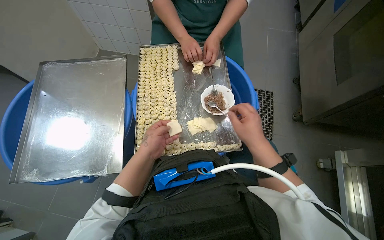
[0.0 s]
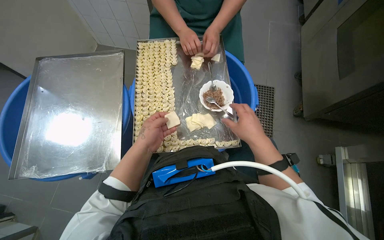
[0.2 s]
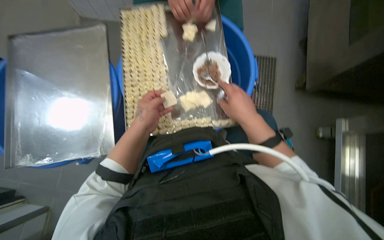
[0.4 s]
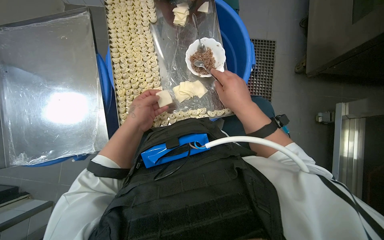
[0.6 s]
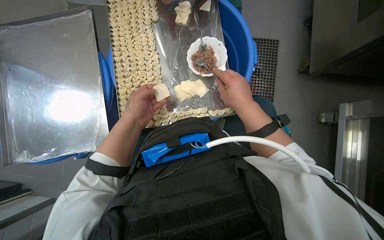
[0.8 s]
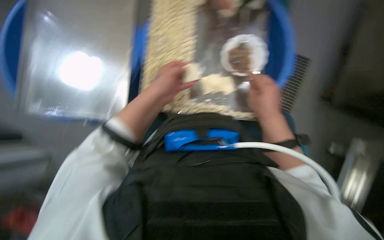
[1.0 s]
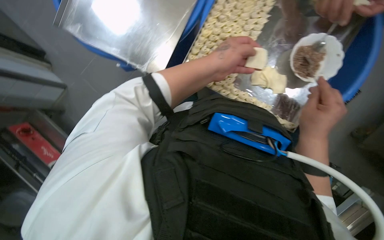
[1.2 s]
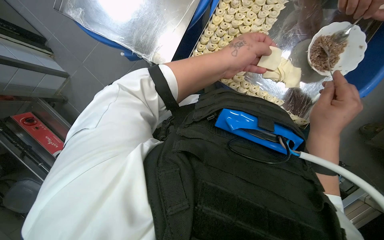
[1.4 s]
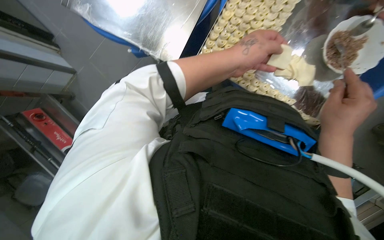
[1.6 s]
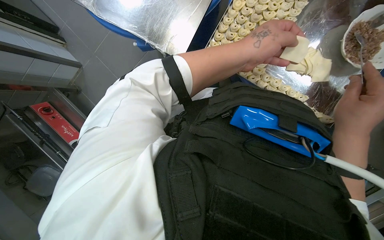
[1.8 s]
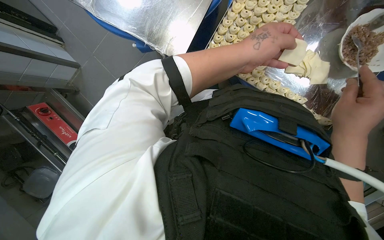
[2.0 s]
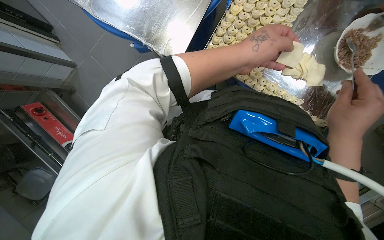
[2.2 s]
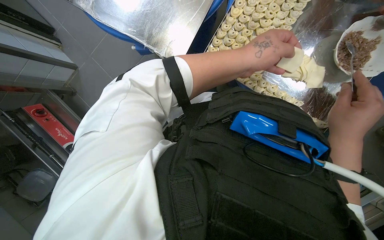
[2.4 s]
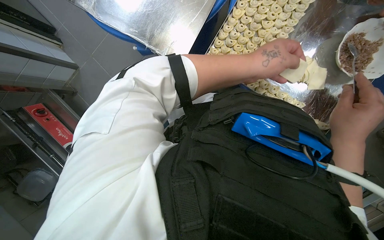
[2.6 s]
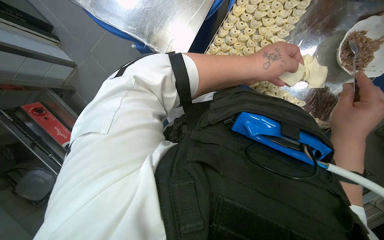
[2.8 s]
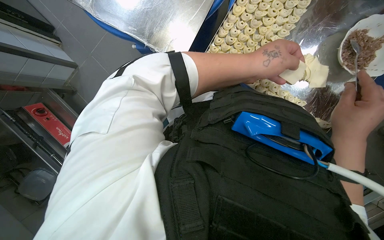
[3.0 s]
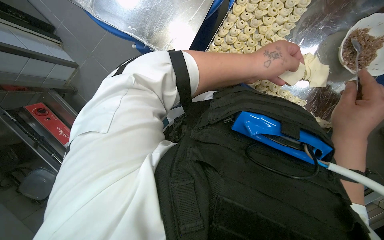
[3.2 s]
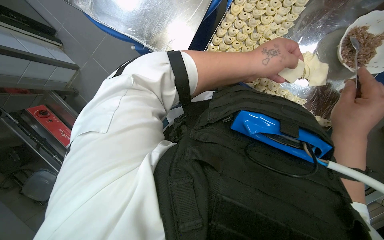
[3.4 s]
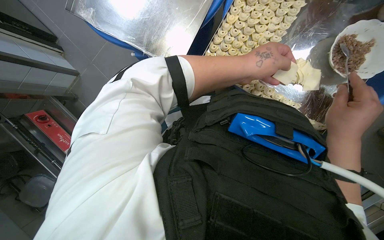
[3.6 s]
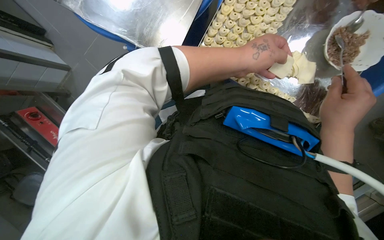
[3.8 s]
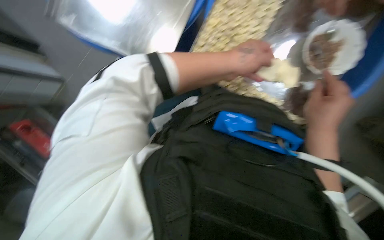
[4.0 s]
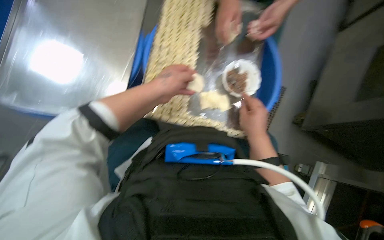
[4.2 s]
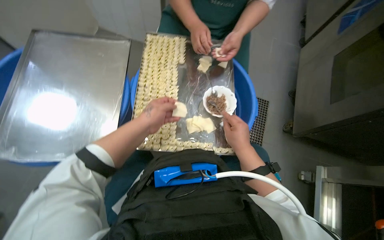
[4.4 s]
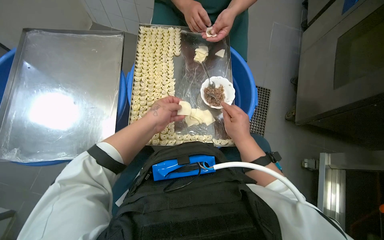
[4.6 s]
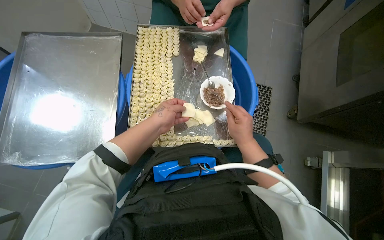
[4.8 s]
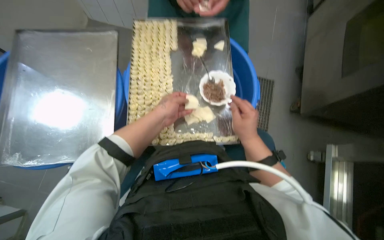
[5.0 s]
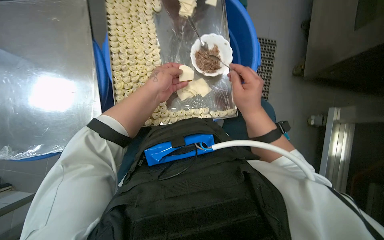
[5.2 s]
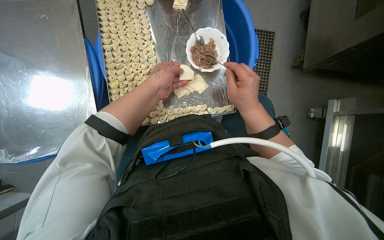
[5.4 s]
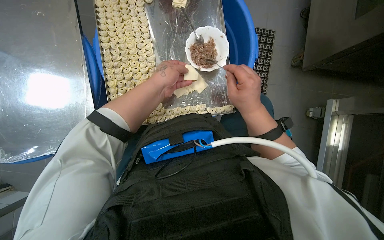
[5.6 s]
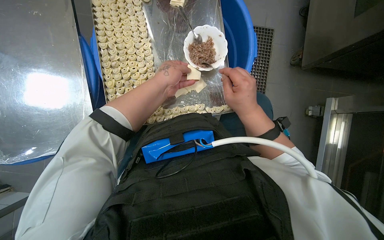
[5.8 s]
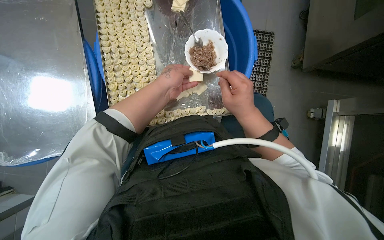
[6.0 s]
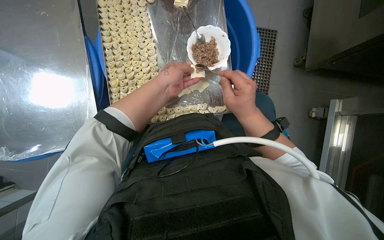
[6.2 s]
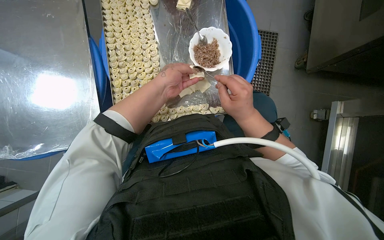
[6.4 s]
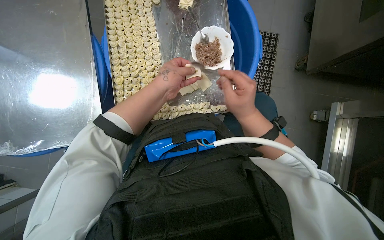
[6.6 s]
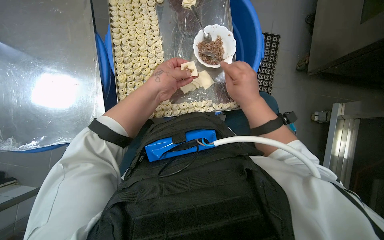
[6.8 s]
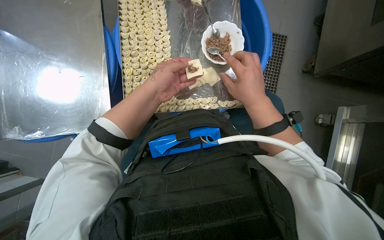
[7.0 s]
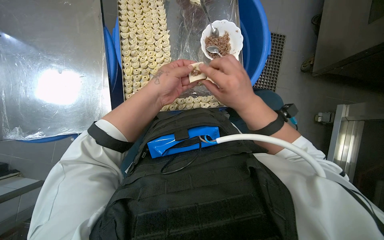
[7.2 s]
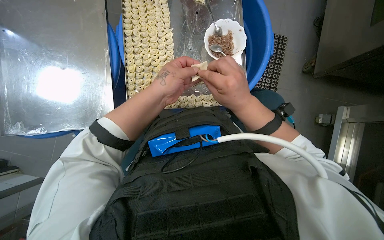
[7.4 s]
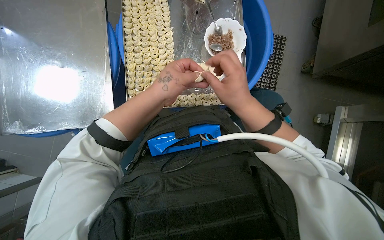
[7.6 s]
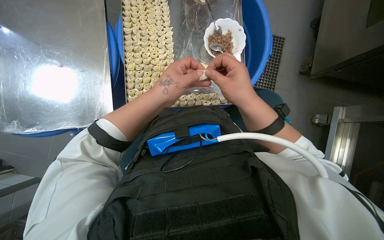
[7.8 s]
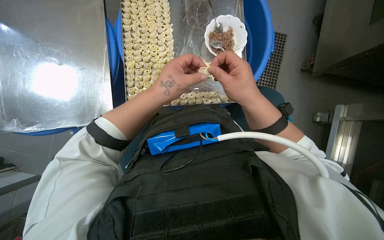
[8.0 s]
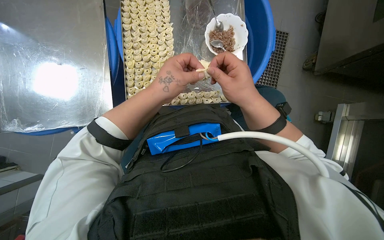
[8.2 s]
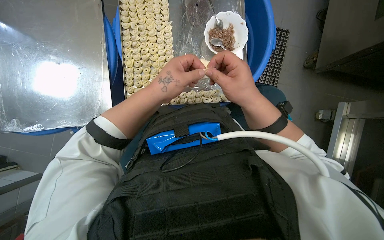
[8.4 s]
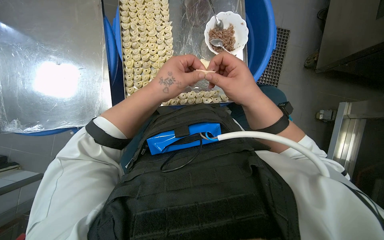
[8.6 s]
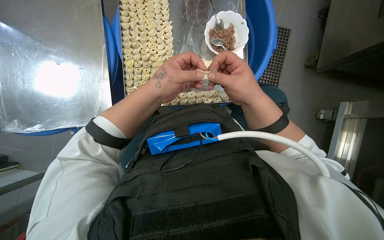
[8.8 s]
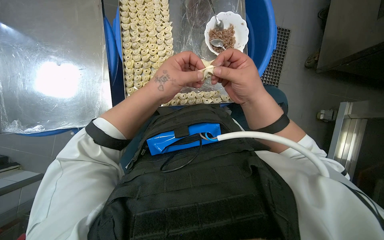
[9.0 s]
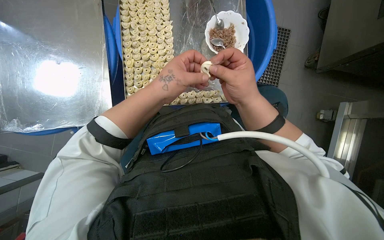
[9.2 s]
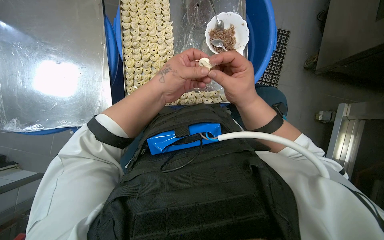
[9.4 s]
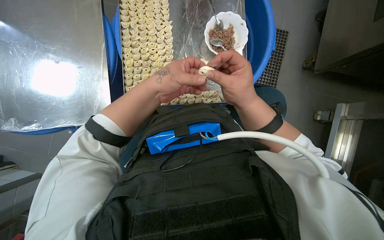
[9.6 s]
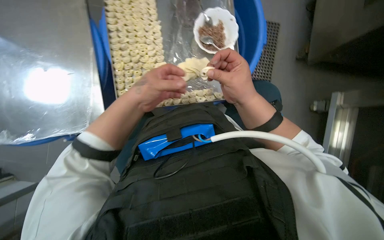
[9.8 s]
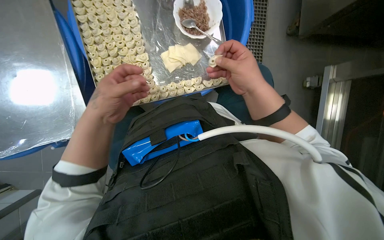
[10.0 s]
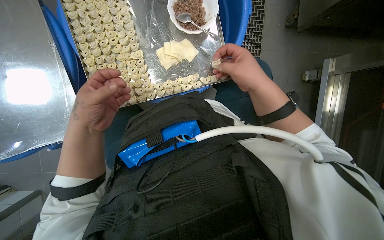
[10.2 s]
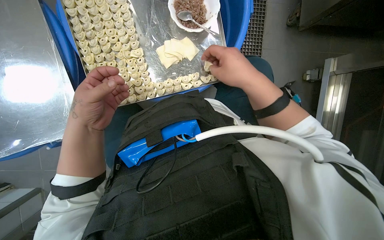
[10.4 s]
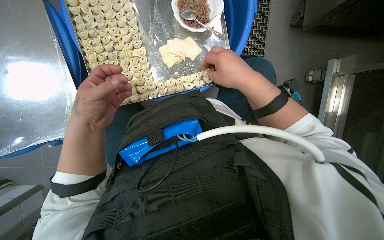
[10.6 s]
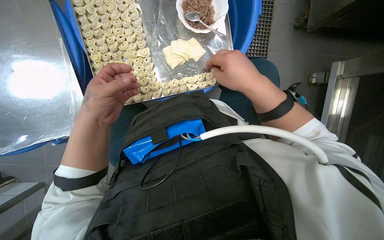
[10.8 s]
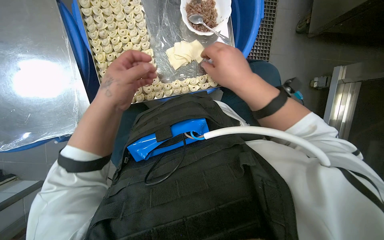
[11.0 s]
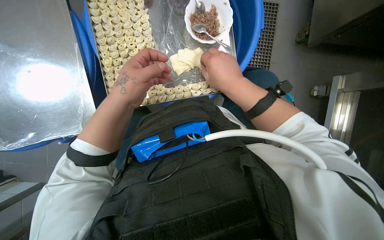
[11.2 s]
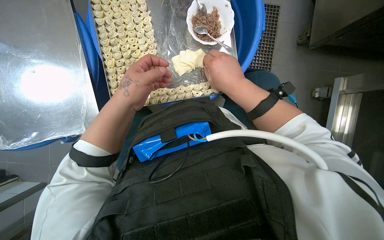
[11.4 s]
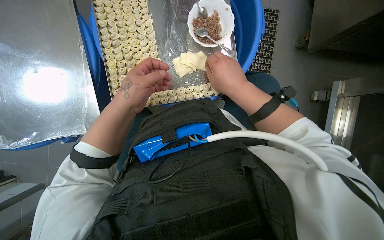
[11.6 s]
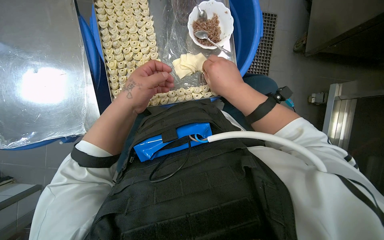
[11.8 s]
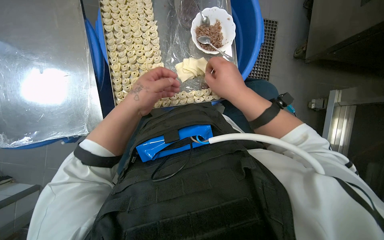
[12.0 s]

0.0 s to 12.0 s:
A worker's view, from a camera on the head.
Job: preparing food.
The whole recording: Filling dough pieces with meat. The worker continues to fill dough pieces with meat and shape them before placing them on a tray.
0.0 to 1.6 s: The camera pitches downward, by some 30 degrees. Everything in view rotates roughly 35 degrees clockwise.
1.6 to 3.0 s: The hands stay close to where they were, moving slightly.
3.0 to 4.4 s: The head turns to the right by about 35 degrees. The camera pitches upward, by roughly 25 degrees.
4.4 to 6.0 s: The wearer looks roughly 15 degrees further downward. The left hand shifts some 10 cm to the right.
6.0 to 7.6 s: The left hand moves nearer to the camera, roughly 10 cm.
7.6 to 9.0 s: The hands work in one place, with small movements.
9.0 to 10.4 s: The left hand travels to the left by about 10 cm.
10.4 to 12.0 s: The hands make small movements and keep their place.

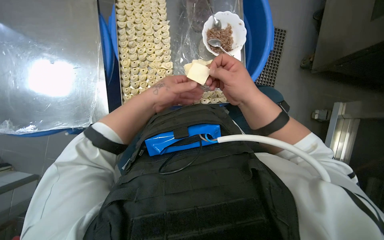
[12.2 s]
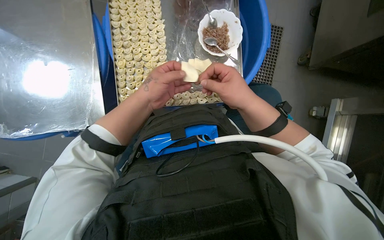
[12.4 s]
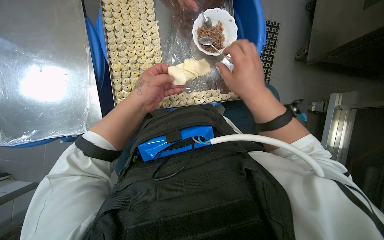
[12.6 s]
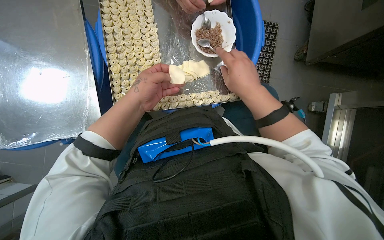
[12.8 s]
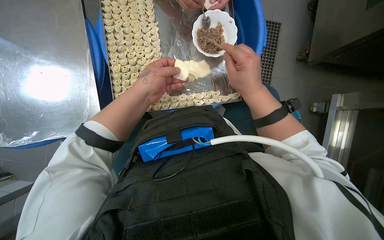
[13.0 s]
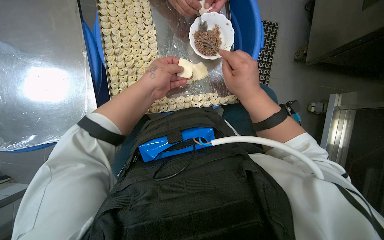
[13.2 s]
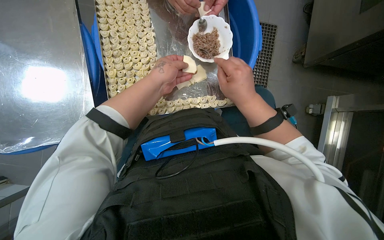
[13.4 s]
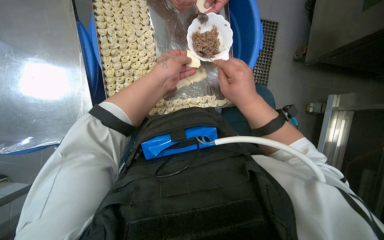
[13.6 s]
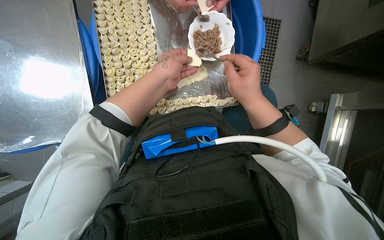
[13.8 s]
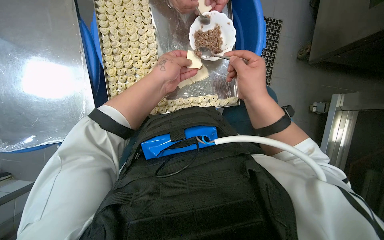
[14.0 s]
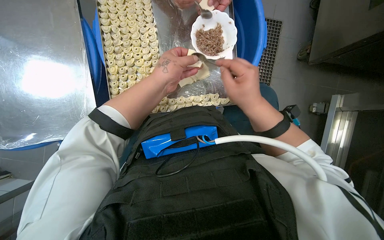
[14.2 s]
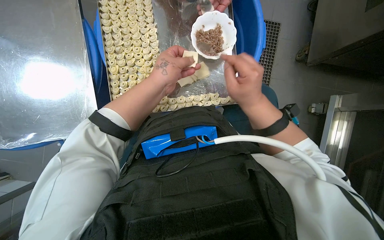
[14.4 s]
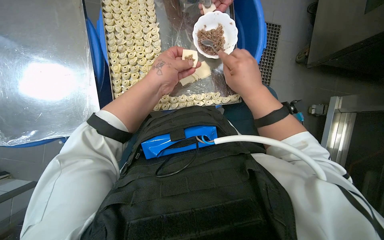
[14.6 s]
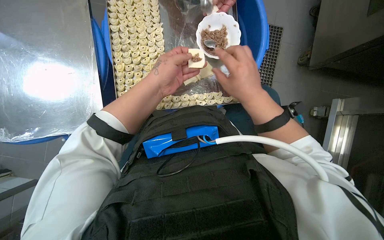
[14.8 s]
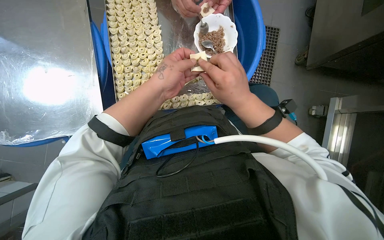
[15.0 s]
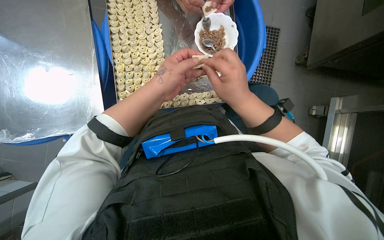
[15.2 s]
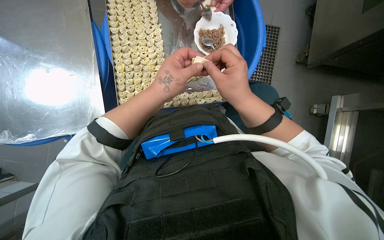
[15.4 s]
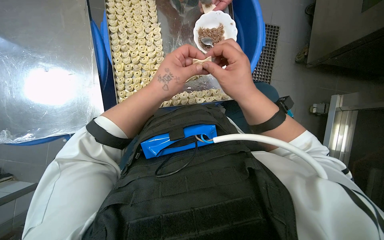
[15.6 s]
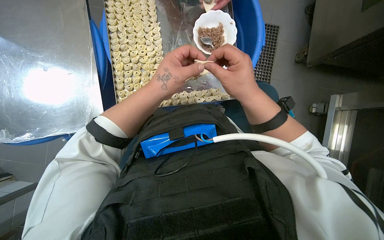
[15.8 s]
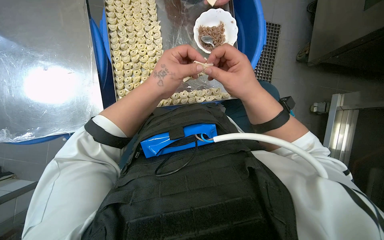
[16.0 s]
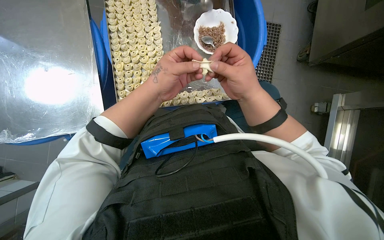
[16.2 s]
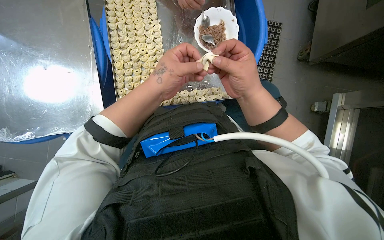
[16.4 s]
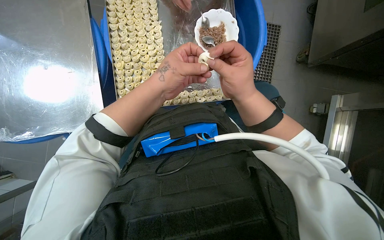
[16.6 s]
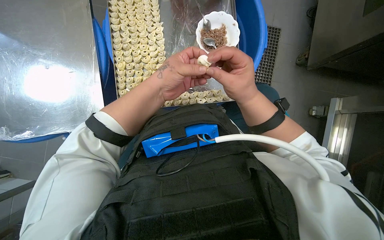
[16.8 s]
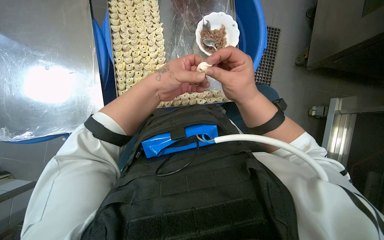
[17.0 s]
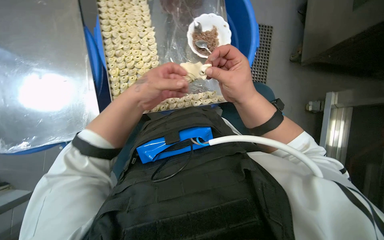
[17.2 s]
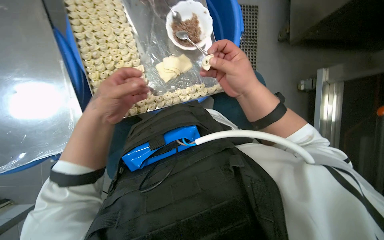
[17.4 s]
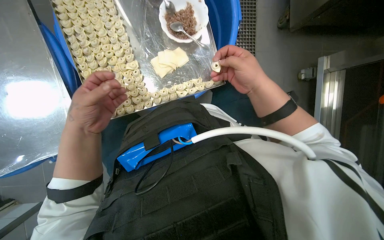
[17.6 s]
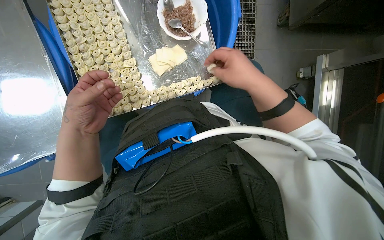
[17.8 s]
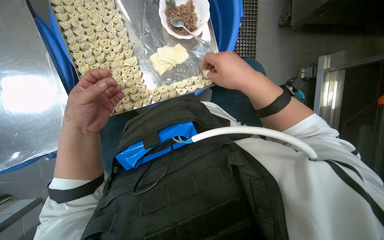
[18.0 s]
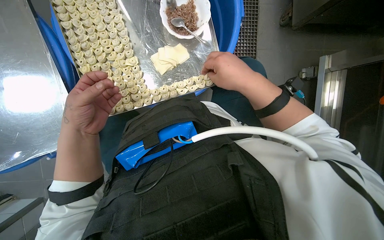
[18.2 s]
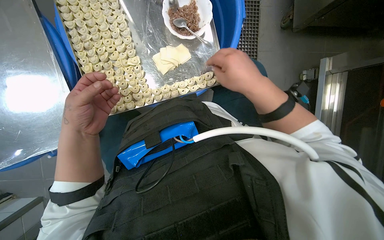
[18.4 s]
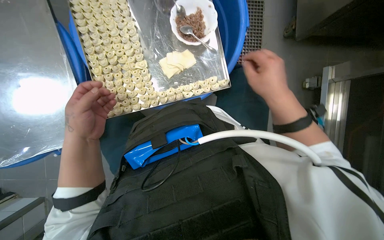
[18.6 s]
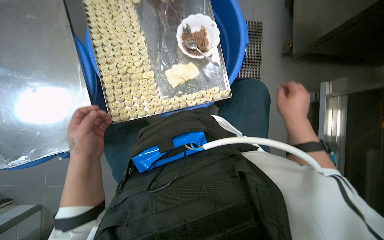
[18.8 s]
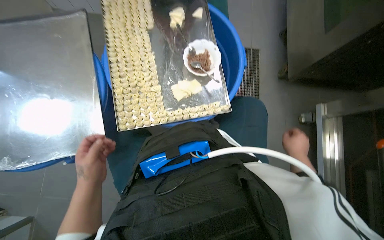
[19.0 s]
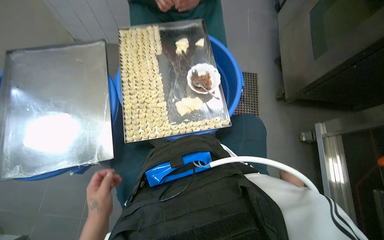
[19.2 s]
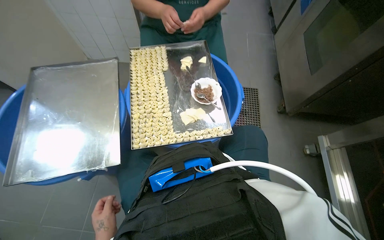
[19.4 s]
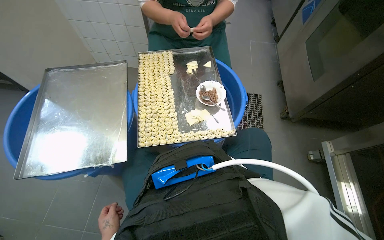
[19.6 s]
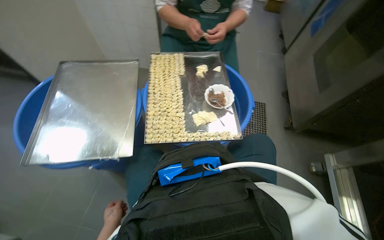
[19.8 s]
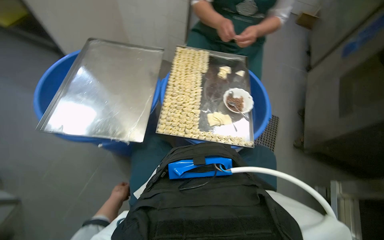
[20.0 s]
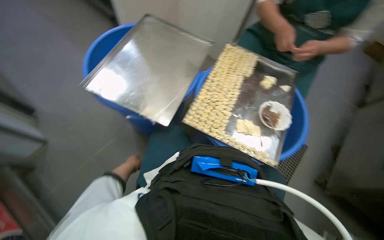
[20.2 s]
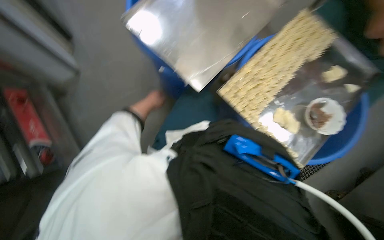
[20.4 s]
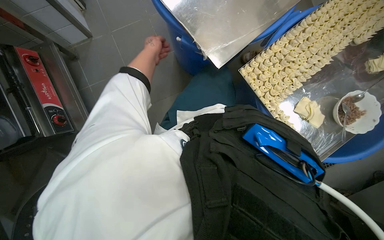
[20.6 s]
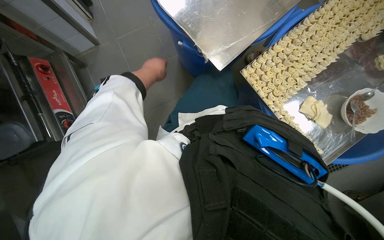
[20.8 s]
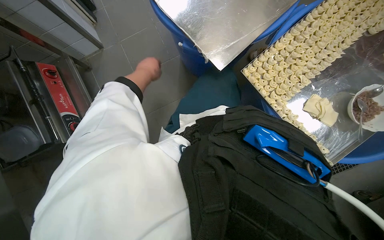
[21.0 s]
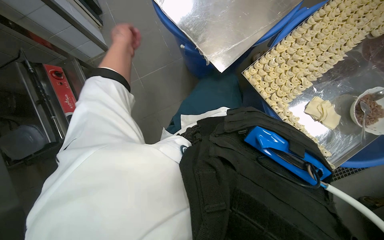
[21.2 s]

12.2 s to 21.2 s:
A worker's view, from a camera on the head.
Job: preparing food.
The whole recording: Filling dough pieces with meat. The worker continues to fill dough pieces with meat and shape them before placing them on a tray.
12.2 to 16.6 s: The hands make small movements and keep their place.
16.6 to 18.2 s: The left hand moves to the left, some 15 cm.
18.2 to 19.8 s: The view tilts approximately 30 degrees upward.
19.8 to 21.2 s: The wearer looks some 55 degrees further to the left. The view tilts some 20 degrees downward.
